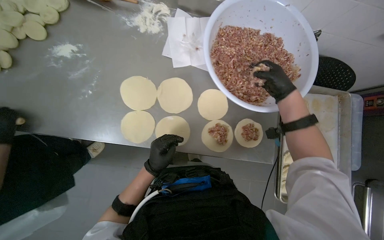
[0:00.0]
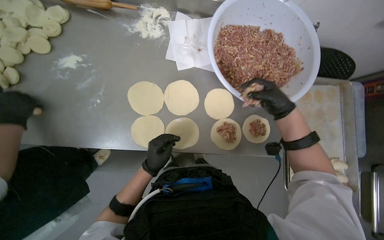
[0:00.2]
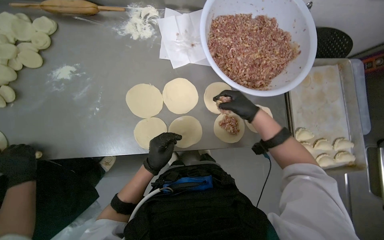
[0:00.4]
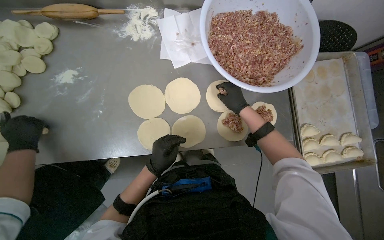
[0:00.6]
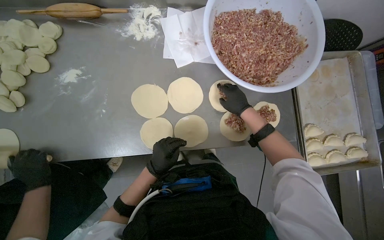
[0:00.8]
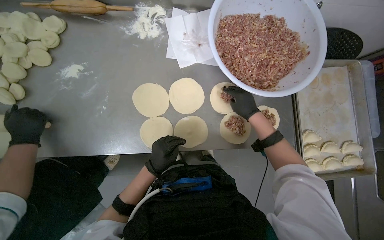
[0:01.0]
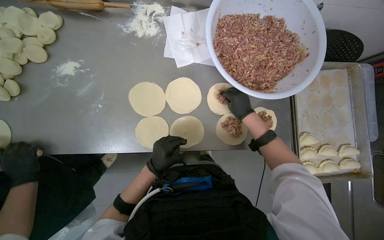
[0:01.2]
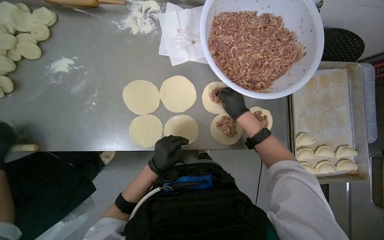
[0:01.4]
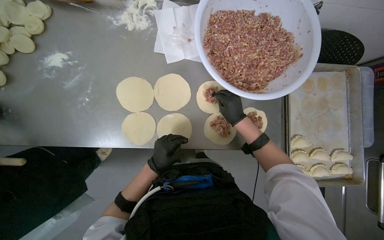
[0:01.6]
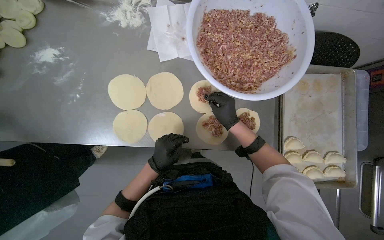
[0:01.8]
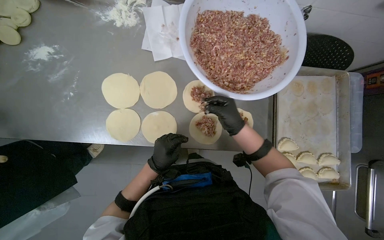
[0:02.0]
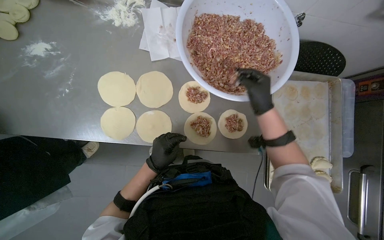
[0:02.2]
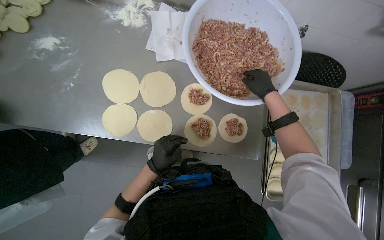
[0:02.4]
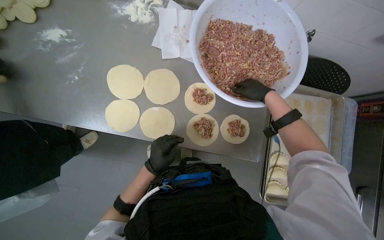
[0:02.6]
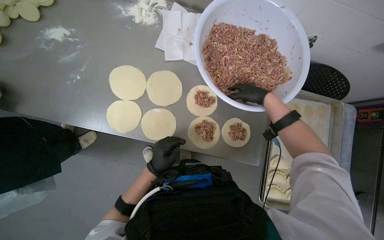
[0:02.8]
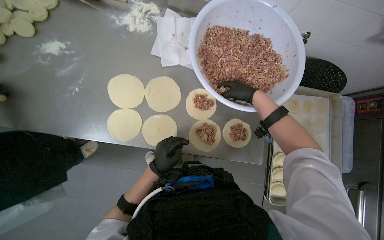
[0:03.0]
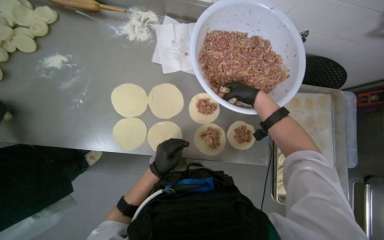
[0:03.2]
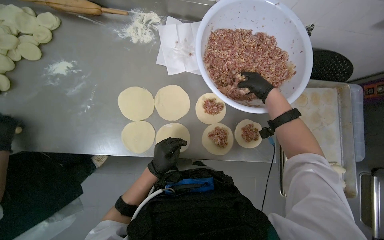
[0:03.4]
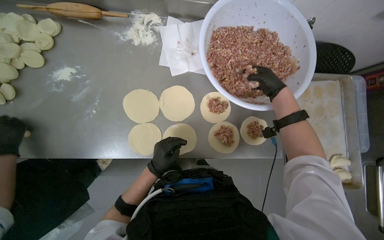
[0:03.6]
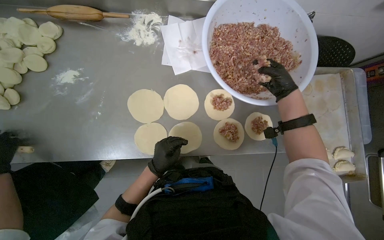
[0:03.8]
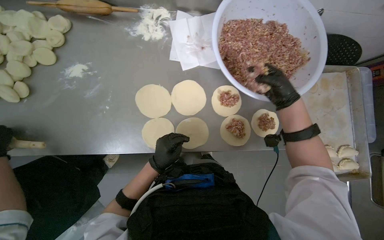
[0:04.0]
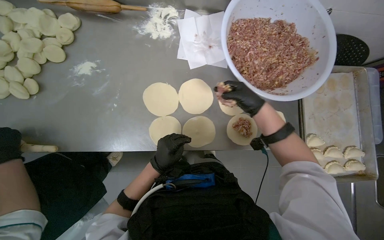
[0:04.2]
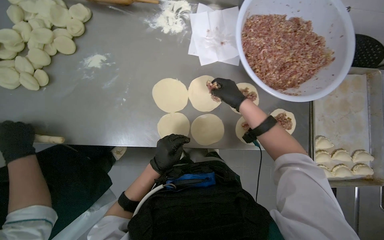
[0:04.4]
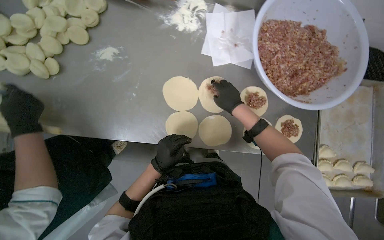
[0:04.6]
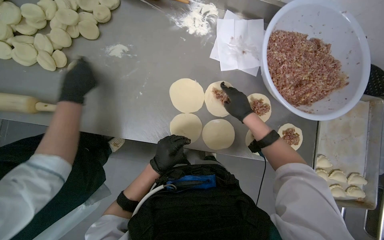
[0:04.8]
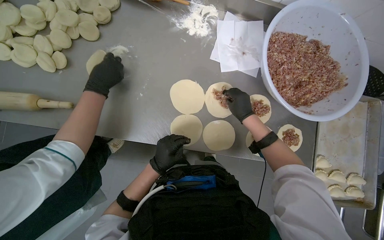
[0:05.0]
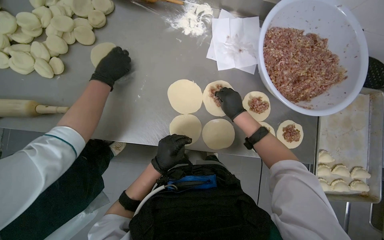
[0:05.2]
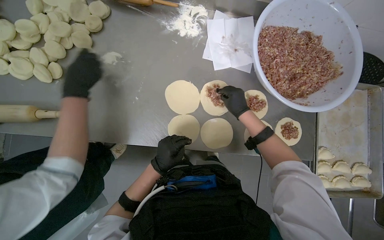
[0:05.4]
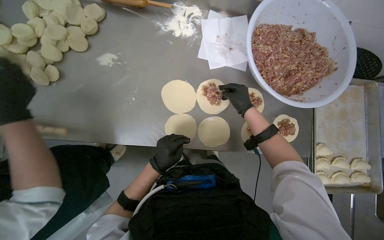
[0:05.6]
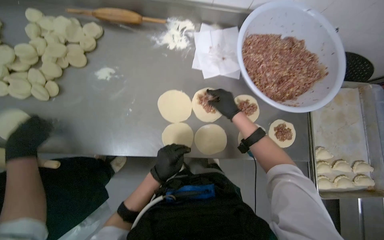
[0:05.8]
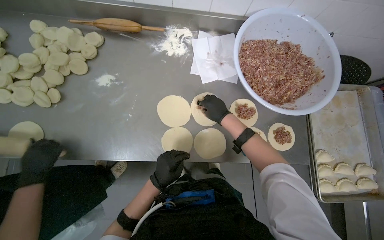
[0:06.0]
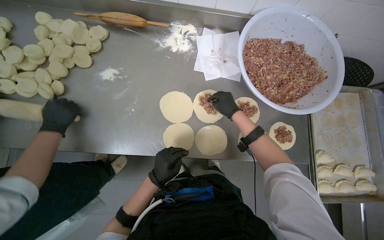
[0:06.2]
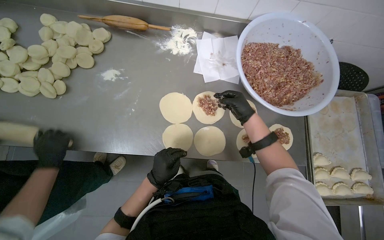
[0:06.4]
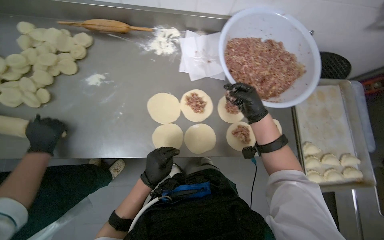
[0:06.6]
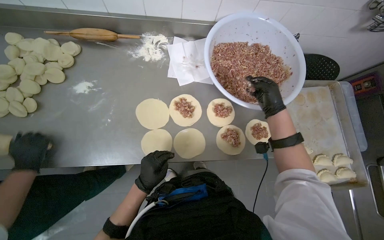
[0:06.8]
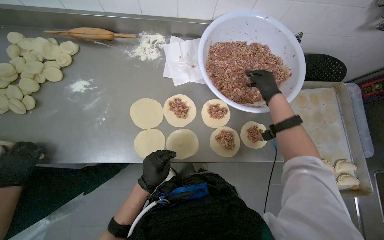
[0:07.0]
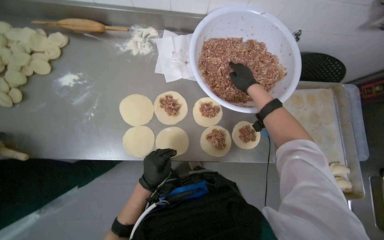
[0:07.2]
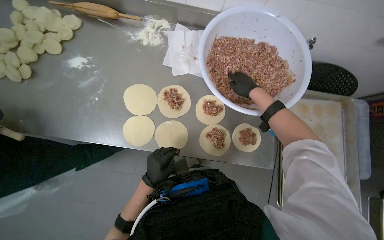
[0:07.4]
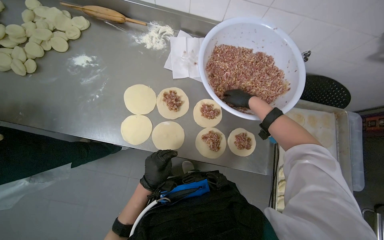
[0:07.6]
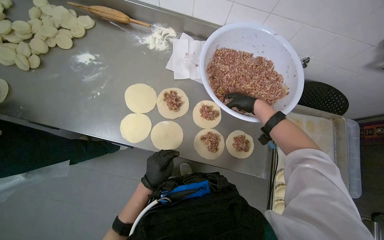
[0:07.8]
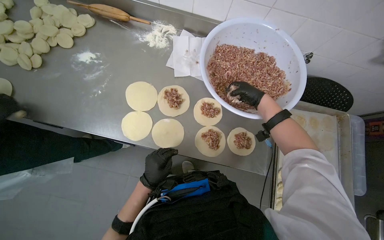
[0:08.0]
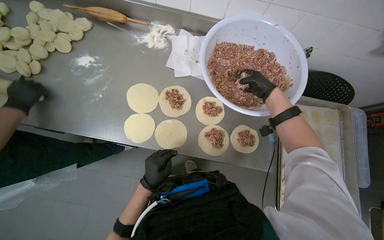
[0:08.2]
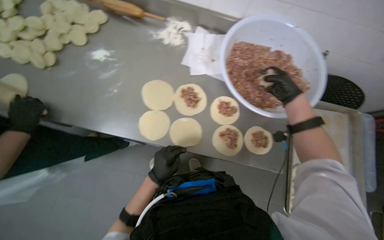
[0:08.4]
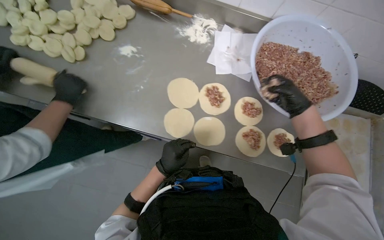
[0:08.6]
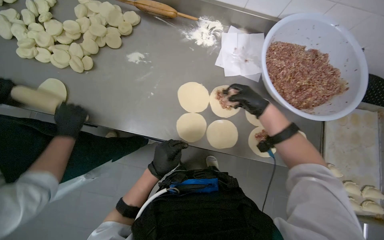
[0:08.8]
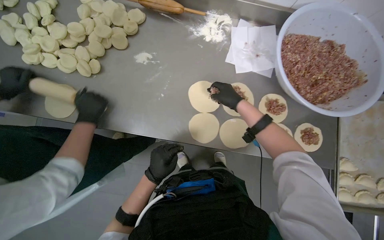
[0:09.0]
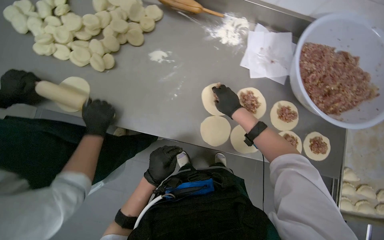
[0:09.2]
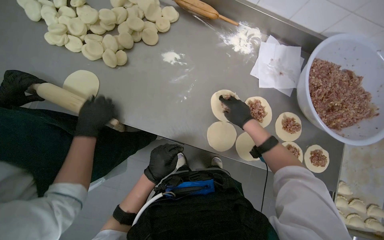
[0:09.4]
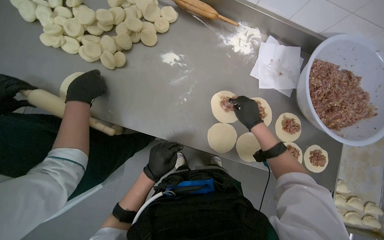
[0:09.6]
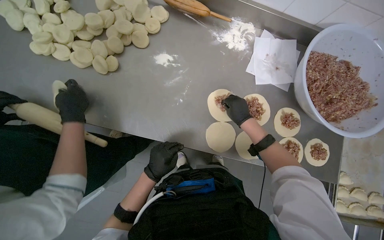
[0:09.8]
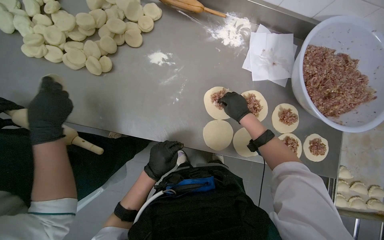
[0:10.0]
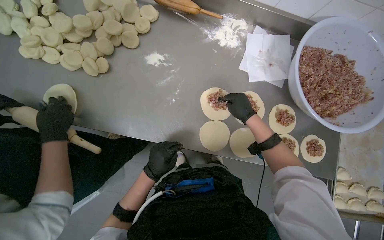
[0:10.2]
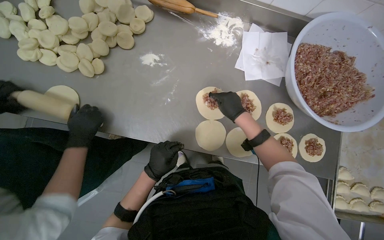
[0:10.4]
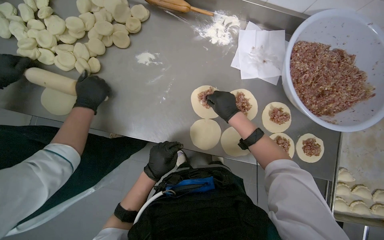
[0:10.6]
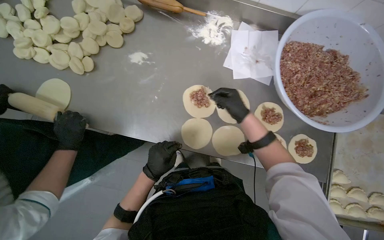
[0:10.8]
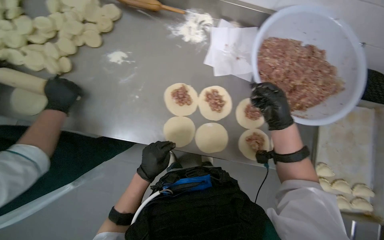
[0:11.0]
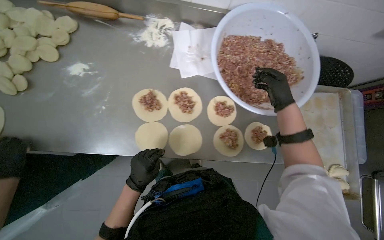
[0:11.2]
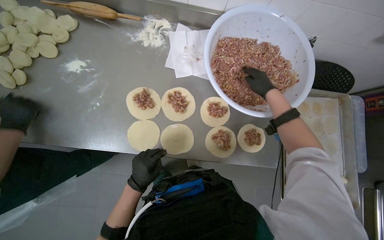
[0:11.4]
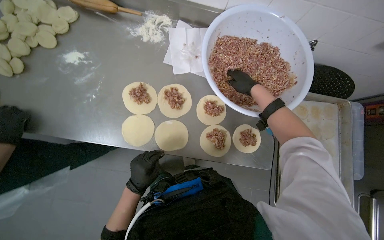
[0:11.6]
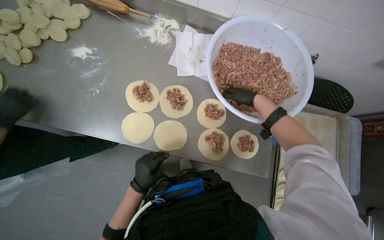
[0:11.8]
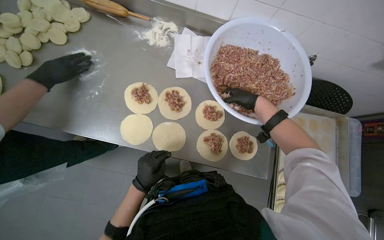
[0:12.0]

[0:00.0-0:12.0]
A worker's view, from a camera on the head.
Job: preparing food.
The whole recording: Preparing meat-filled dumplings. The worker places meat filling onto dough circles, seals them, and places them onto a tray.
0:00.0 to 0:01.6: The right hand is displaced down the picture and to the left by about 20 cm.
0:01.6 to 0:03.0: The right hand is displaced up the picture and to the right by roughly 20 cm.
0:03.0 to 0:04.4: The right hand moves to the left, some 25 cm.
0:04.4 to 0:06.0: The hands are busy where they are.
0:06.0 to 0:07.6: The right hand travels to the right and up the picture by approximately 25 cm.
0:07.6 to 0:09.0: The right hand moves to the left, some 35 cm.
0:09.0 to 0:10.4: The hands work in one place, with small movements.
0:10.4 to 0:12.0: The right hand shifts roughly 35 cm to the right.

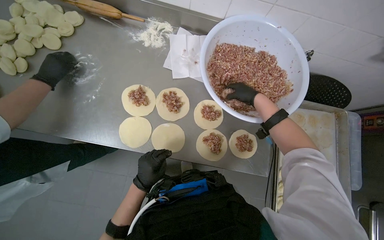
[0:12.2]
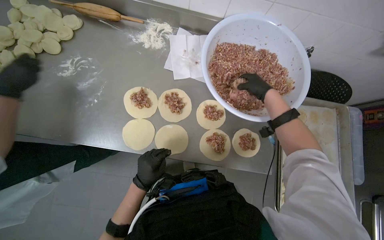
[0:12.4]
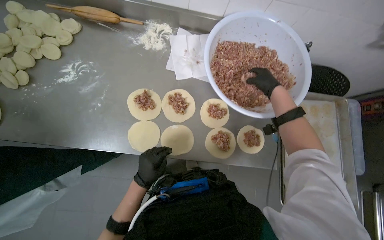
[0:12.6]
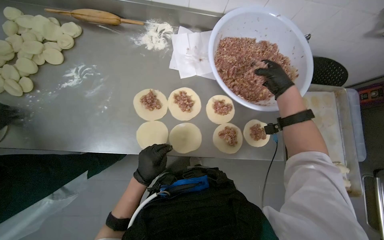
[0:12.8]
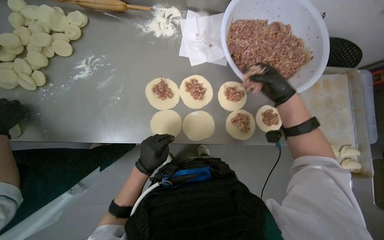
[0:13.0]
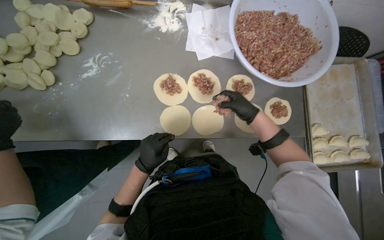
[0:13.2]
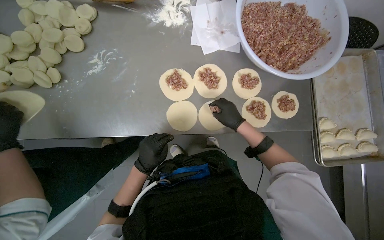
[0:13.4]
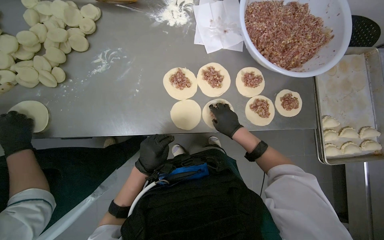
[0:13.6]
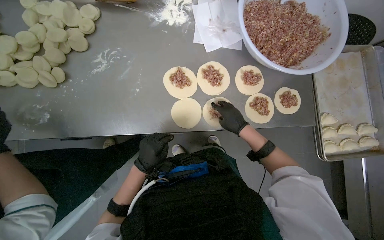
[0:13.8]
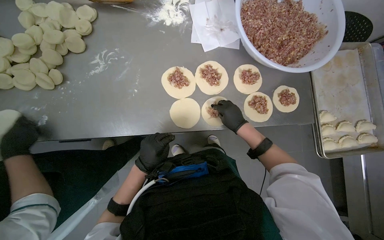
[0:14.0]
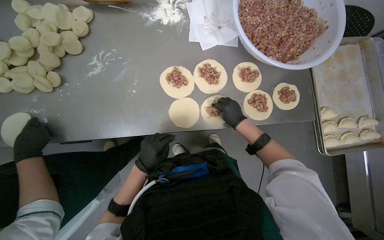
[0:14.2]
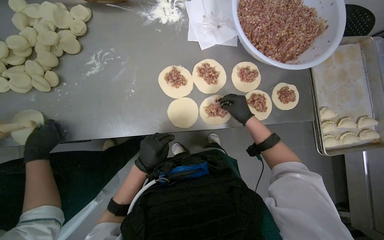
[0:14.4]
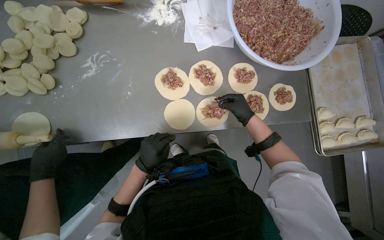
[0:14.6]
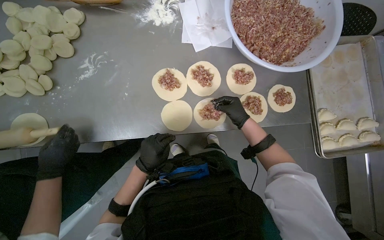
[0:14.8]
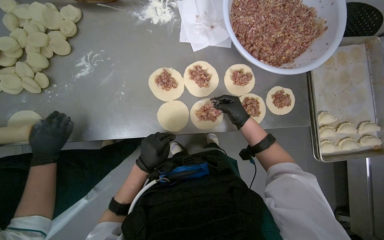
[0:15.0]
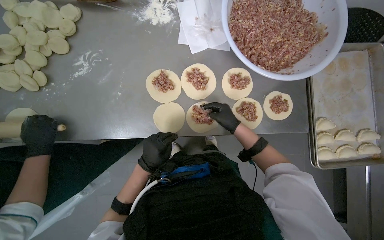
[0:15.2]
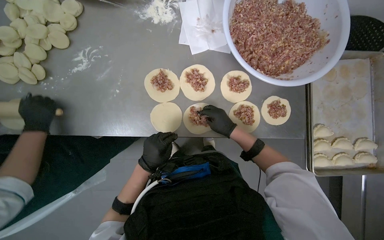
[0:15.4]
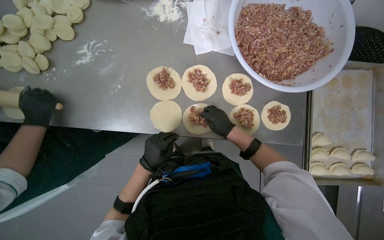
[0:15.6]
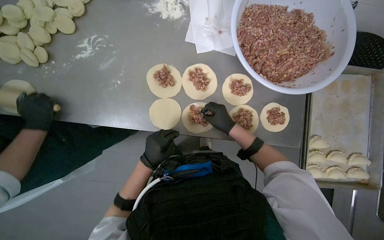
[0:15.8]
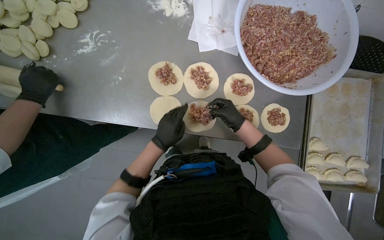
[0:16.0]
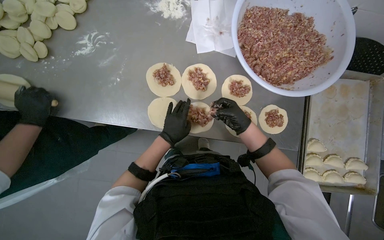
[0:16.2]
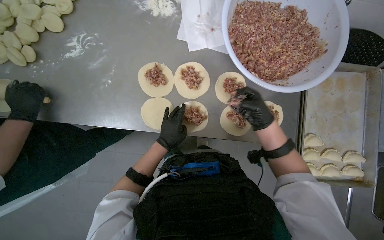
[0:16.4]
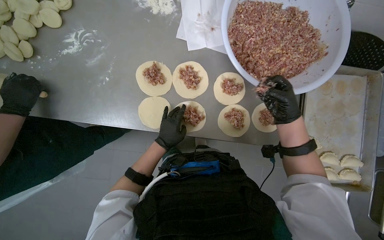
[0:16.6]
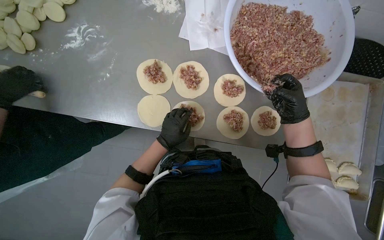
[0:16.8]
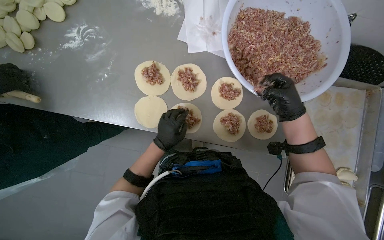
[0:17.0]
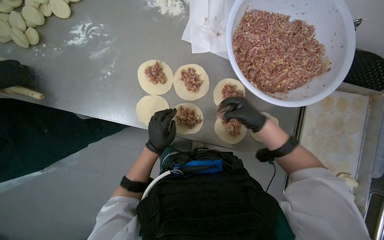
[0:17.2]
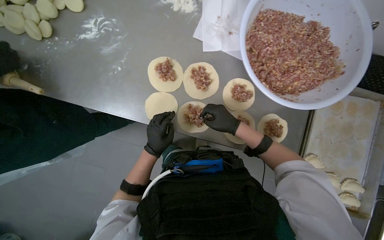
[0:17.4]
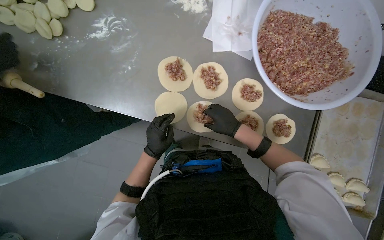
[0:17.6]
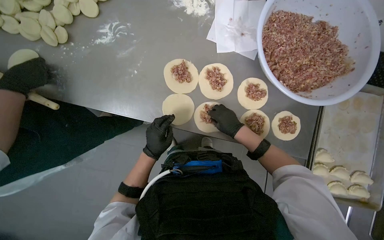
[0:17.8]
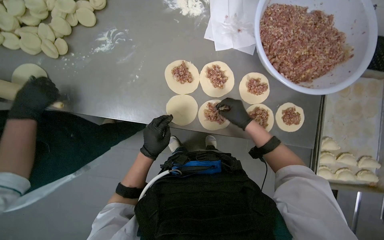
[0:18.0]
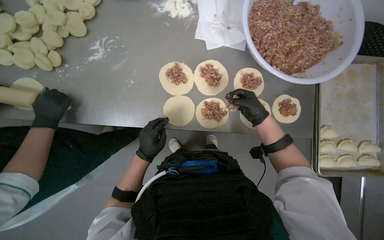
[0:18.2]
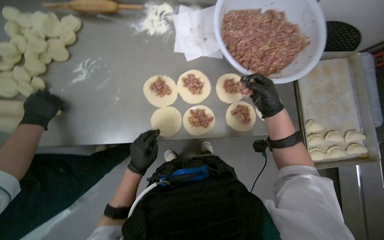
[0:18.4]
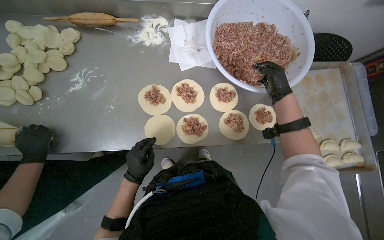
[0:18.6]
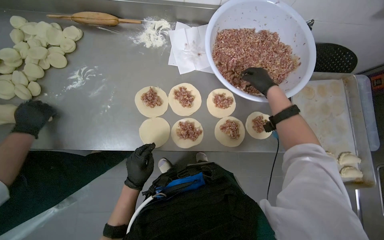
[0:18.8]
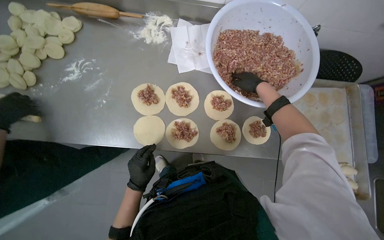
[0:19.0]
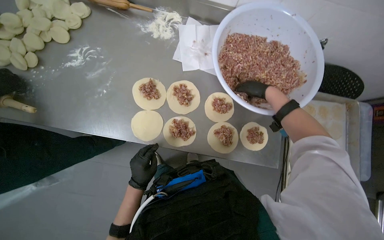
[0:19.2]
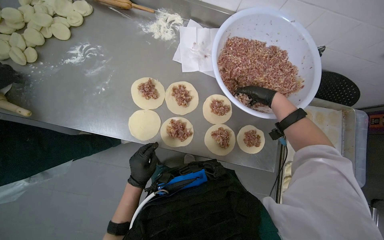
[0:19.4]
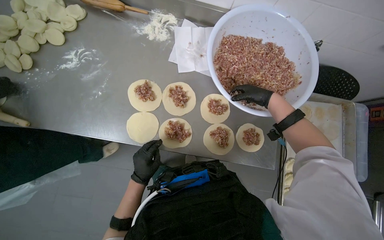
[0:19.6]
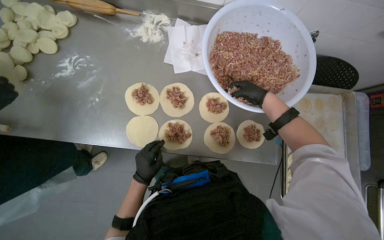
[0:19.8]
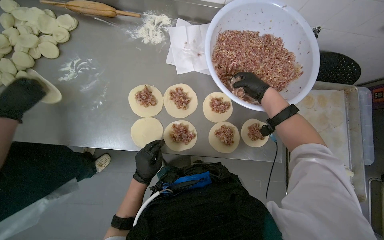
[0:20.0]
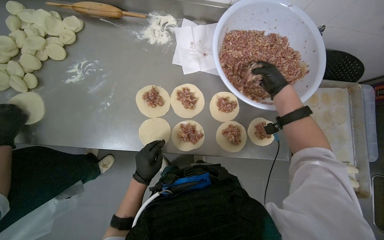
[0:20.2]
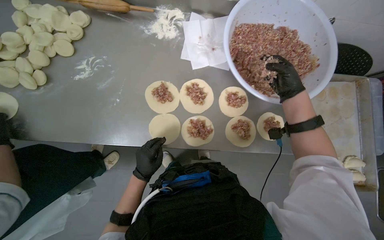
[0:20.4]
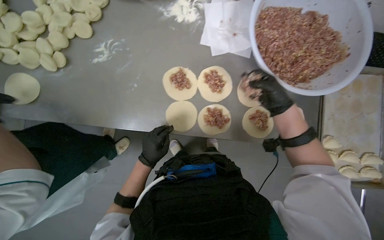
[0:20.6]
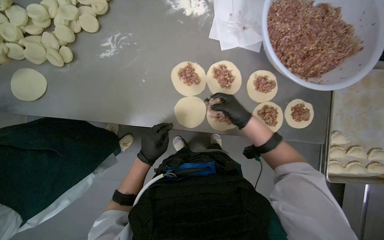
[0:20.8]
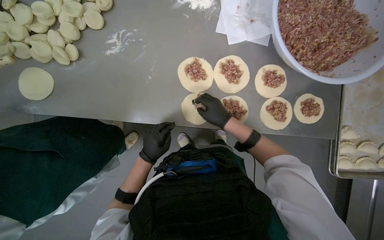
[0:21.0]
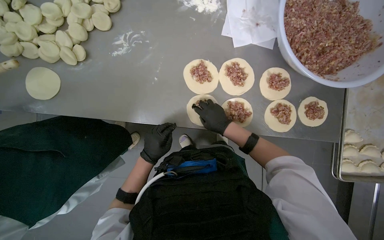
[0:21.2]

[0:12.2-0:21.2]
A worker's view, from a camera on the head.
Job: preparing food.
The whole recording: Preparing meat-filled dumplings. The worker places meat filling onto dough circles, seals them, and places them onto a tray.
0:12.2 to 0:13.8: The right hand shifts some 40 cm down the picture and to the left.
0:13.8 to 0:15.2: The hands stay close to where they were, moving slightly.
0:15.2 to 0:16.6: The right hand heads to the right and nearer to the camera, covering roughly 20 cm.
0:16.6 to 0:18.2: The left hand heads to the left, covering some 15 cm.
0:18.2 to 0:19.8: The right hand travels up the picture by roughly 20 cm, and goes farther from the camera and returns, roughly 10 cm each way.
0:19.8 to 0:21.2: The right hand shifts roughly 50 cm to the left and down the picture.
